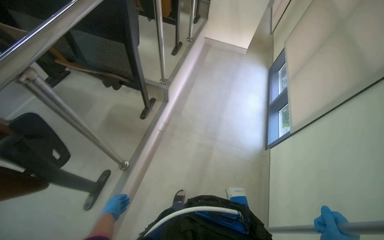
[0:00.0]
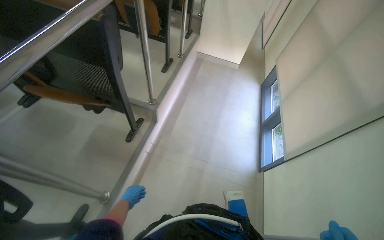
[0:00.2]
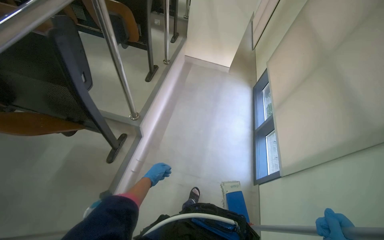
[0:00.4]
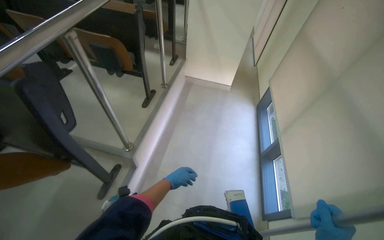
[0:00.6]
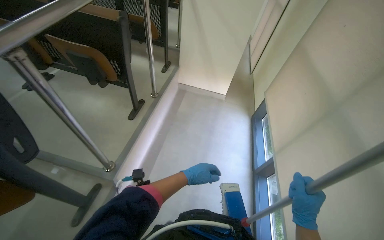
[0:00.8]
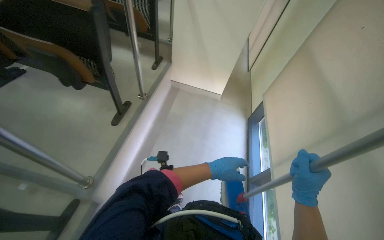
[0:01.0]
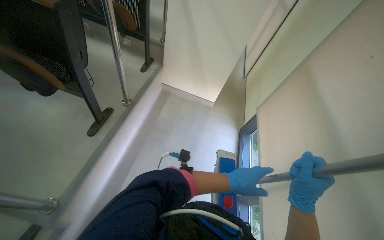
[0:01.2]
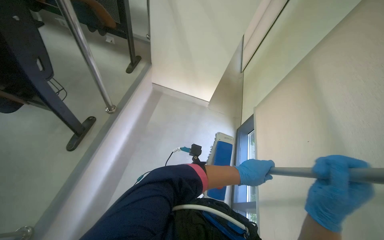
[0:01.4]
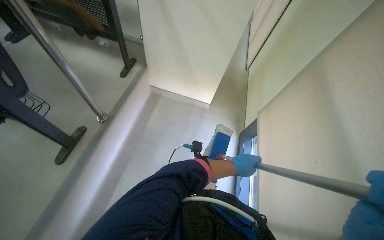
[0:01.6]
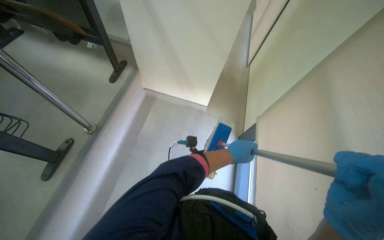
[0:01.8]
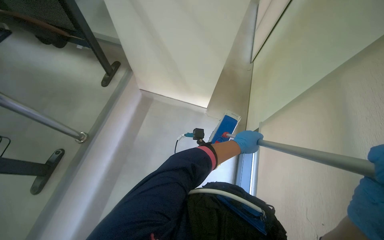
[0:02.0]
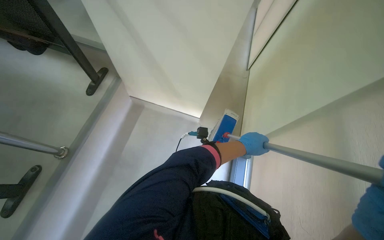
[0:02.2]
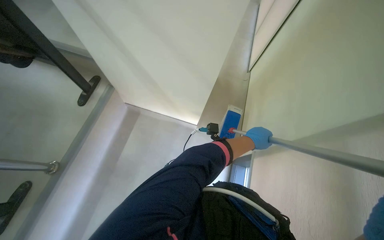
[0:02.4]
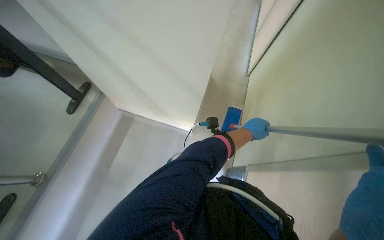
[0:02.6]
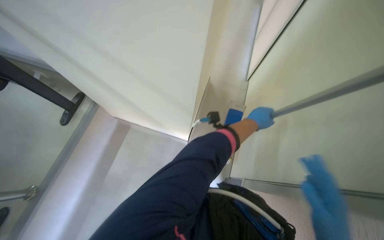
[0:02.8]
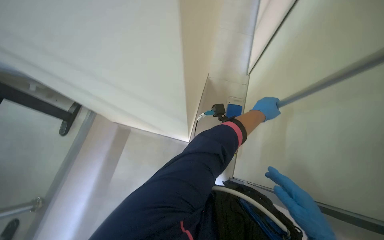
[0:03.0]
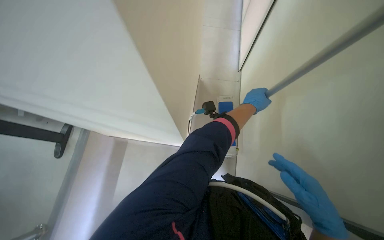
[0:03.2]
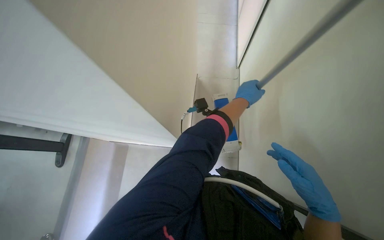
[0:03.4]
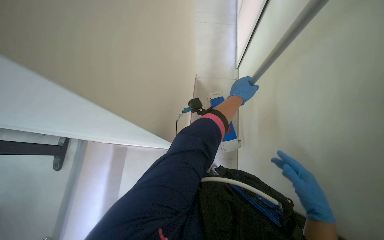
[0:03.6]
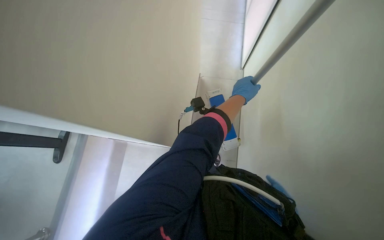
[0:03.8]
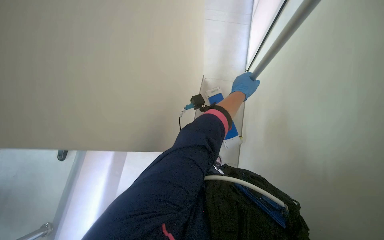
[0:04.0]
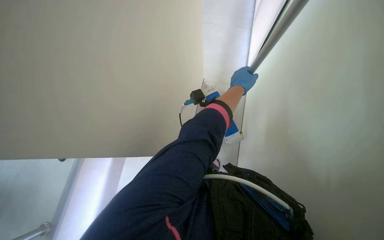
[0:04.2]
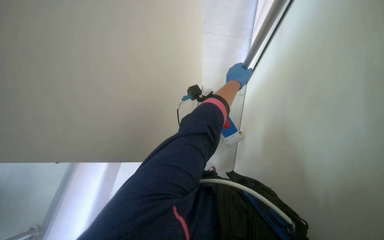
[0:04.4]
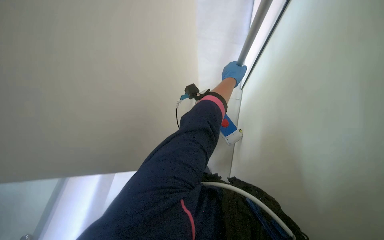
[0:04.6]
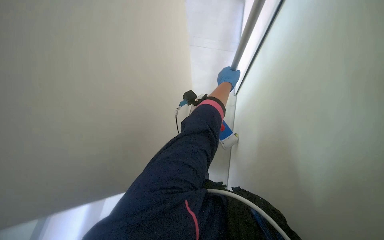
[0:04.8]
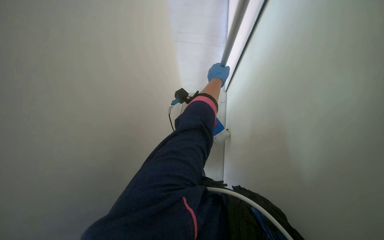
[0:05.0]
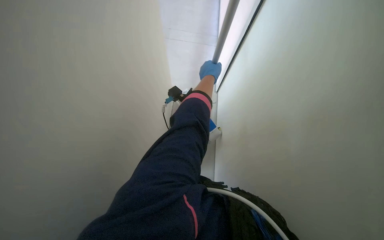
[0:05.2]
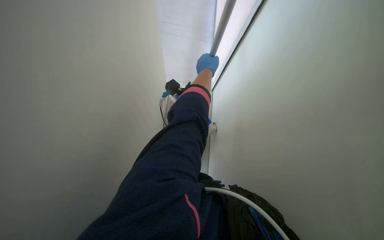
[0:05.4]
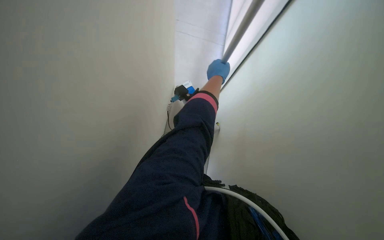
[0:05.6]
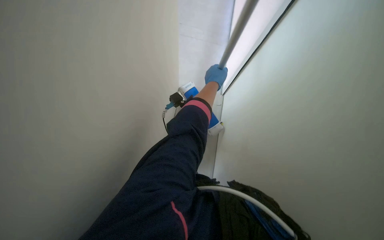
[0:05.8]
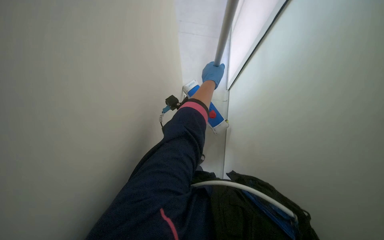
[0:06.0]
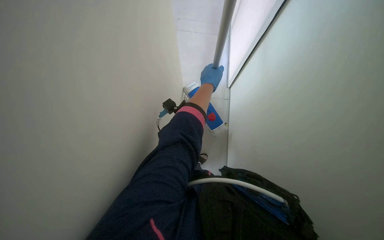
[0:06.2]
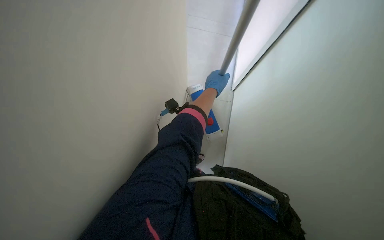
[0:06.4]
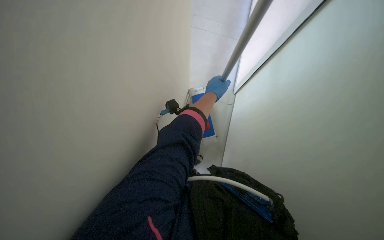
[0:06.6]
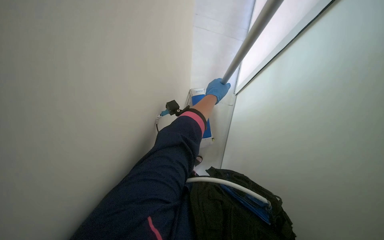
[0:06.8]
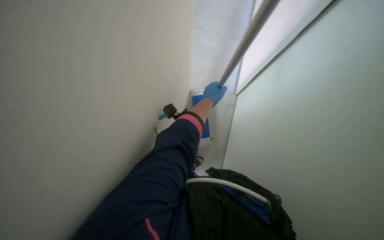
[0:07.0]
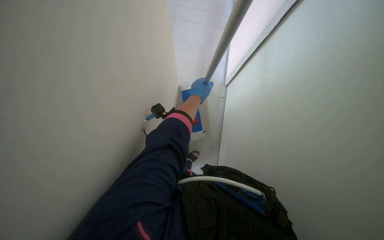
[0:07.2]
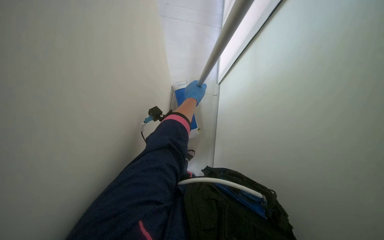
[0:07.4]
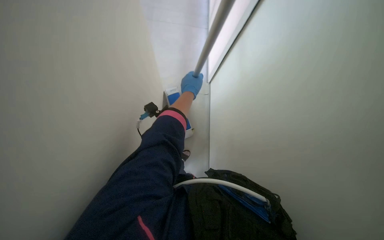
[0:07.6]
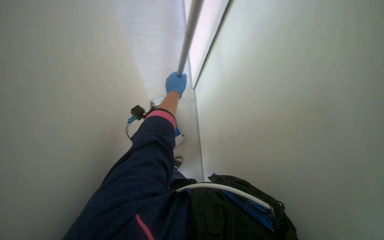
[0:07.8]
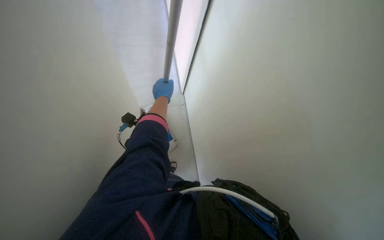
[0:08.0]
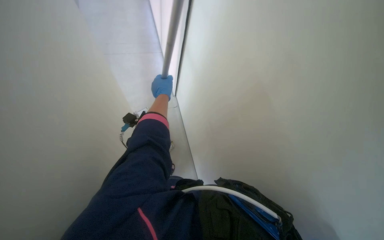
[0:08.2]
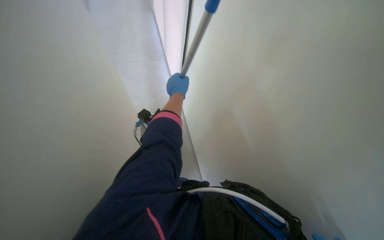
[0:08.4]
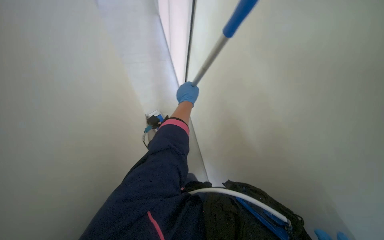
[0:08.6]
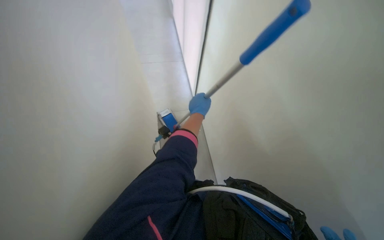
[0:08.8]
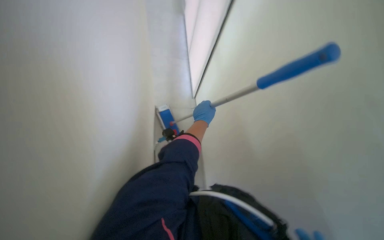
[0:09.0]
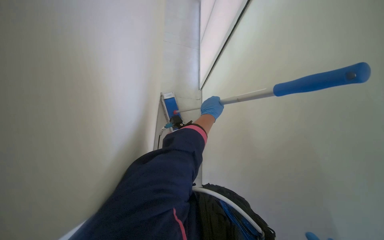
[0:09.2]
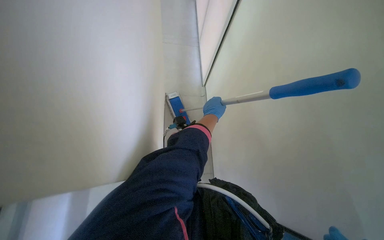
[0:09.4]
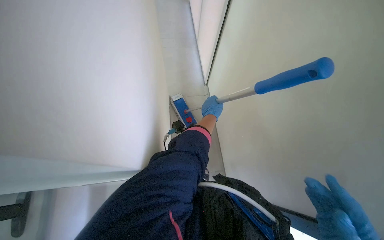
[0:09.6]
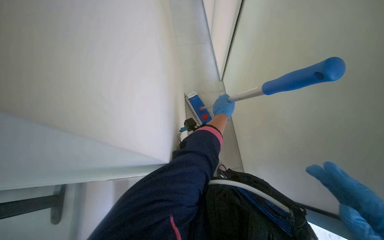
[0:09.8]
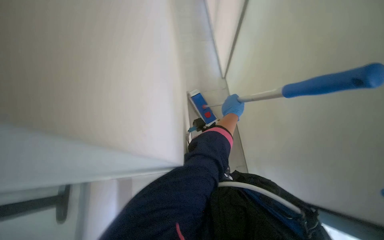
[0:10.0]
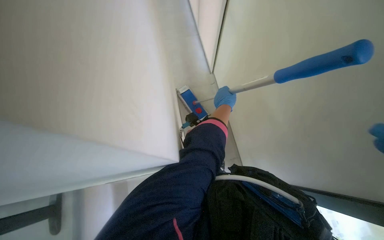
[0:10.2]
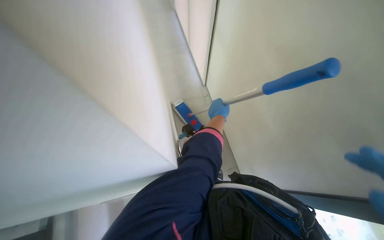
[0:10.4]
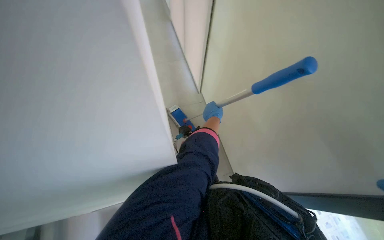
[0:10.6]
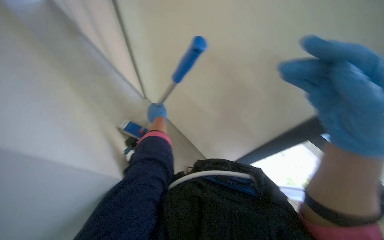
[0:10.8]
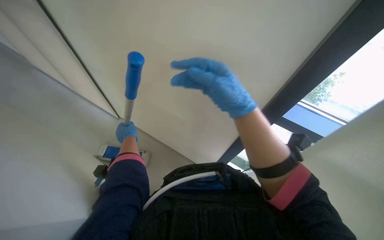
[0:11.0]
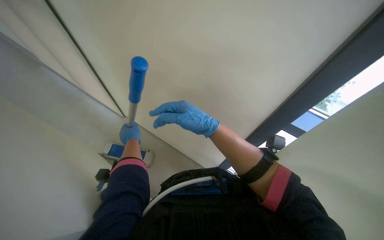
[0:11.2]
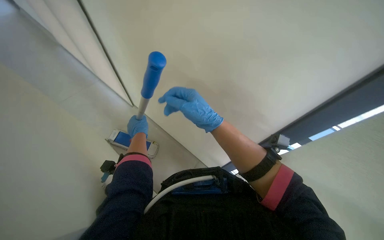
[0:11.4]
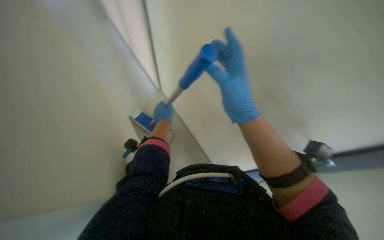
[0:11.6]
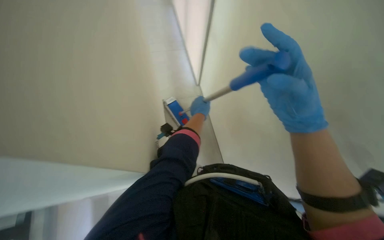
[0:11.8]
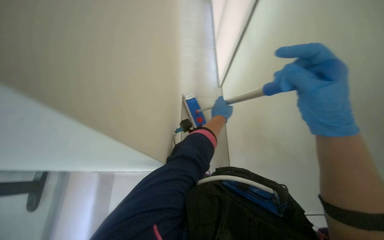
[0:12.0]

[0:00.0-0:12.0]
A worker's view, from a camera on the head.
Job: mopping floor.
The whole recording: Mopping auditorium floor. The worker mops the floor of the auditorium with a long-handled mop.
0:00.0 to 0:01.6: The camera travels about 1.5 m.
0:01.6 to 0:03.0: The head travels roughly 80 cm.
0:07.6 to 0:09.0: The left hand heads down the picture, covering about 10 cm, and goes to the left and returns, about 10 cm each way.

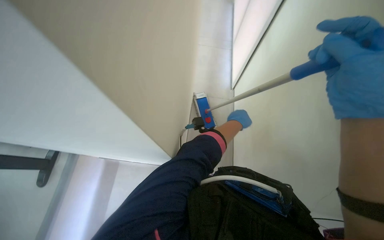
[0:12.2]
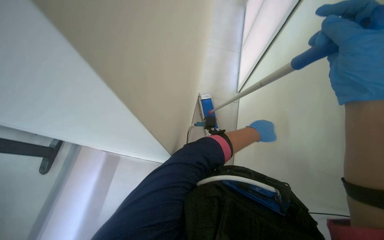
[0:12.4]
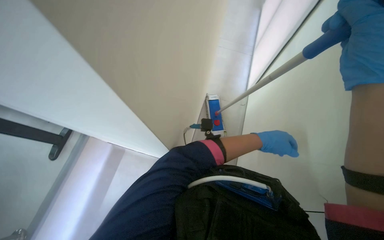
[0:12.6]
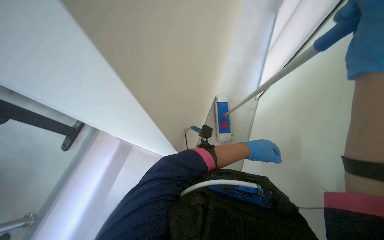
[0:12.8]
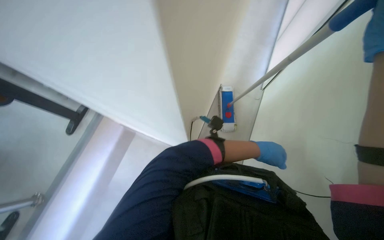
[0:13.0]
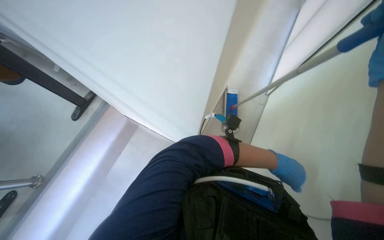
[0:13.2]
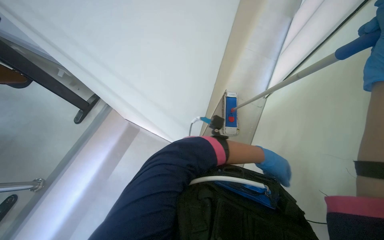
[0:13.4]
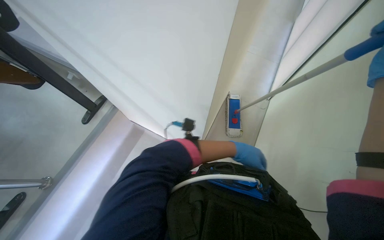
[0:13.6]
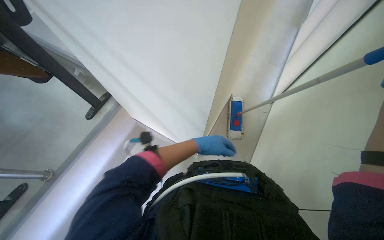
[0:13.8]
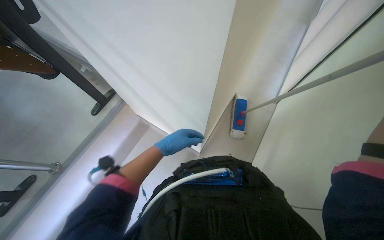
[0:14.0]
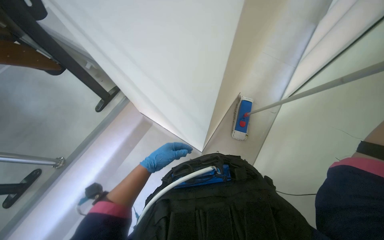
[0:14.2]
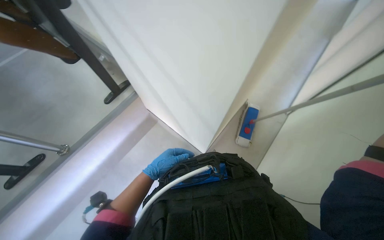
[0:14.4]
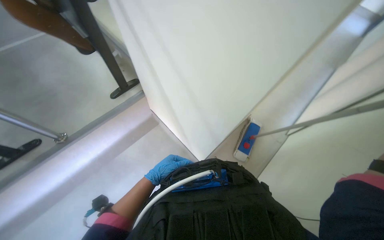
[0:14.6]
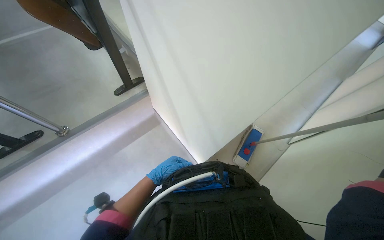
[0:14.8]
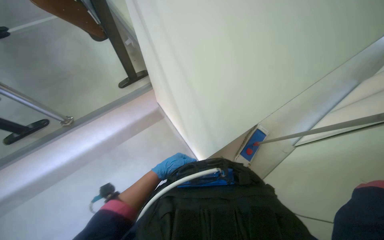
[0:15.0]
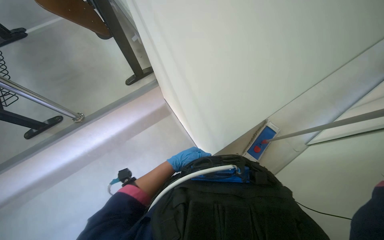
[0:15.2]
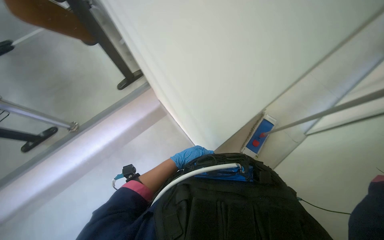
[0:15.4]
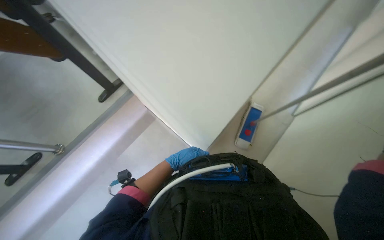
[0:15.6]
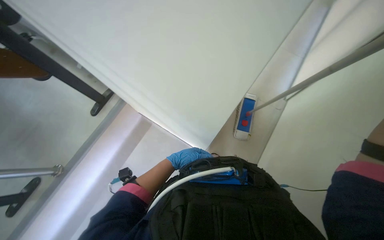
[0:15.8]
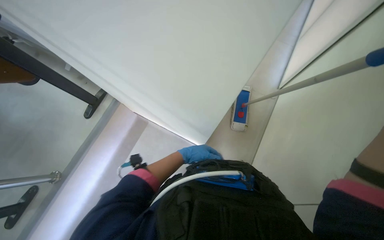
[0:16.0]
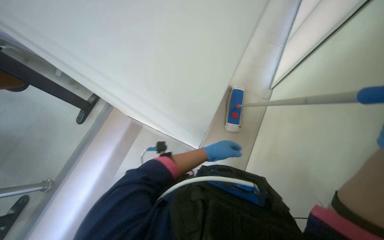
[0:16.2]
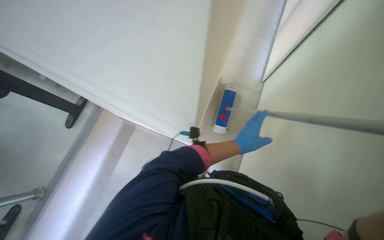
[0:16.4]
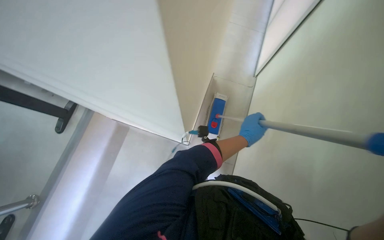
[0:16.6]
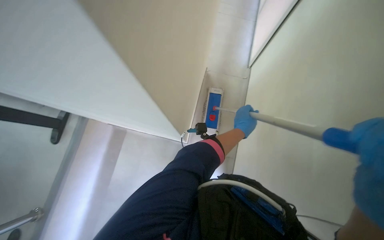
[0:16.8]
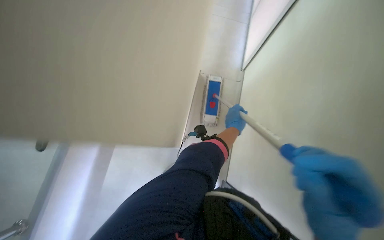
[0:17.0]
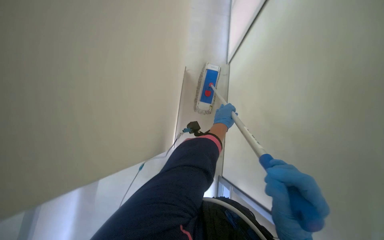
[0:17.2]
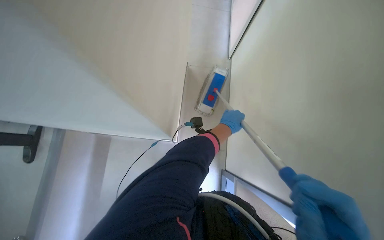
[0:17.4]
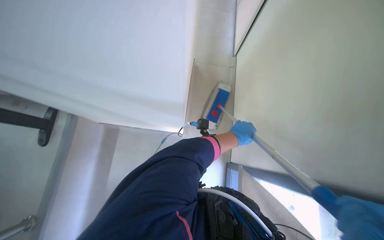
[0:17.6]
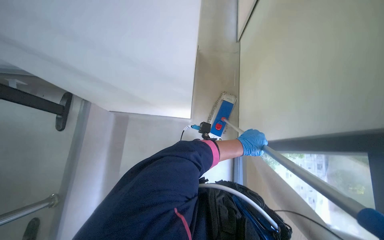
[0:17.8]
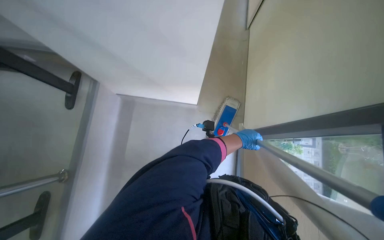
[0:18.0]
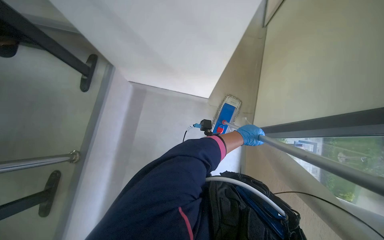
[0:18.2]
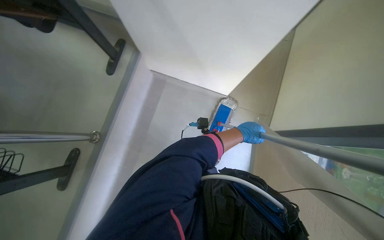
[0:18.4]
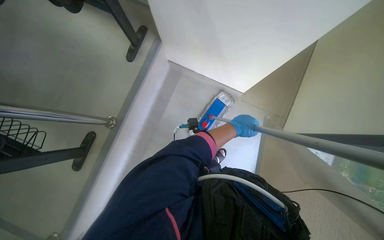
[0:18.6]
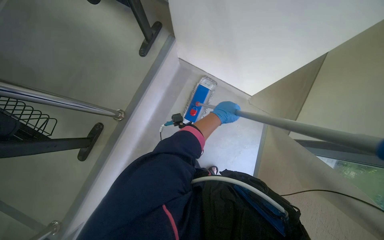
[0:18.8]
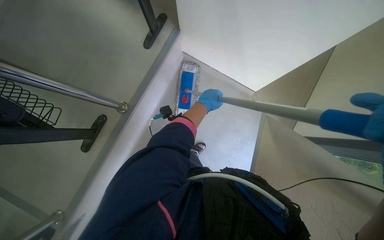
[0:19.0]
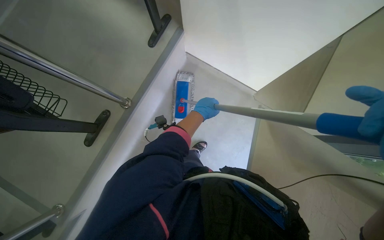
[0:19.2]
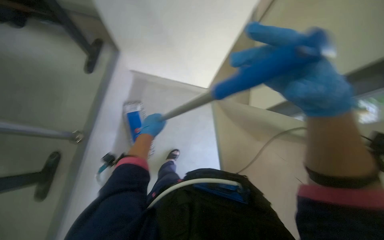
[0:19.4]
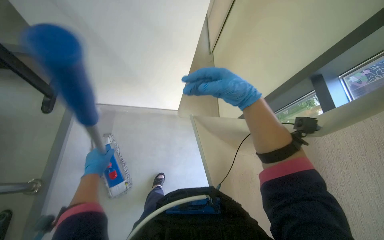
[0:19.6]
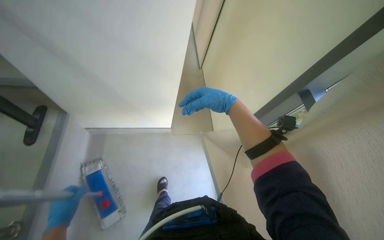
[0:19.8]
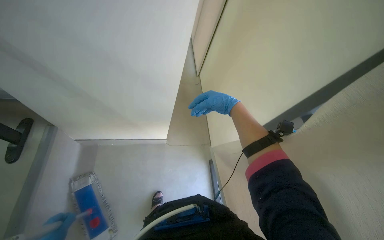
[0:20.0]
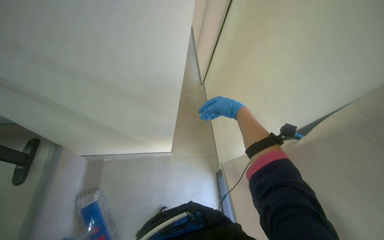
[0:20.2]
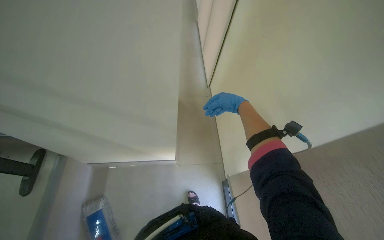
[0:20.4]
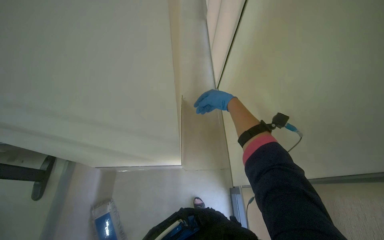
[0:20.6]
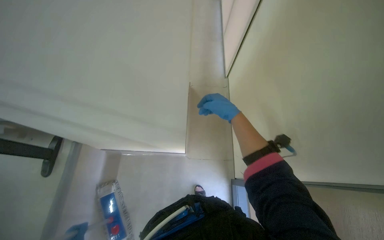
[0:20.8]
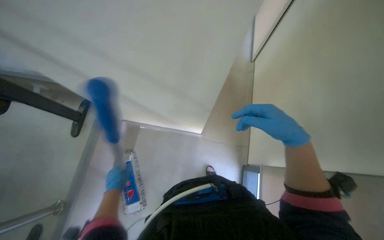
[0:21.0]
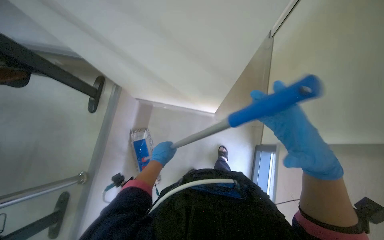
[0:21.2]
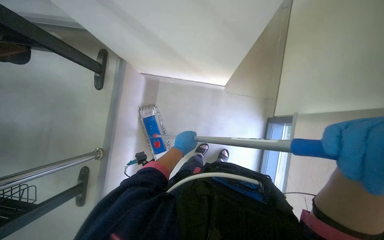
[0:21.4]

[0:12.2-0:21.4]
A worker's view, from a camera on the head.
Job: mopping floor.
The whole recording: Mopping auditorium floor. The worker mops the floor of the auditorium with a long-handled mop.
0:12.2 to 0:13.8: The wearer's head swings roughly 25 degrees to the left. The left hand shifts approximately 20 cm to the left.
0:13.8 to 0:15.2: The left hand heads to the left and down the picture, covering about 15 cm.
0:15.2 to 0:16.8: The head turns to the right by approximately 40 degrees.
0:16.8 to 0:18.4: The wearer looks roughly 15 degrees further downward. The left hand swings nearer and farther, about 10 cm each way, with 2 reversals.
0:18.4 to 0:19.8: The head turns to the right by about 30 degrees. The wearer looks roughly 20 degrees further upward.
0:19.8 to 0:21.4: The view pans to the left by some 15 degrees. The wearer looks some 15 degrees further downward.
